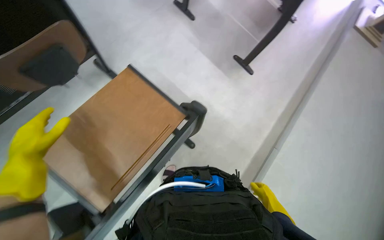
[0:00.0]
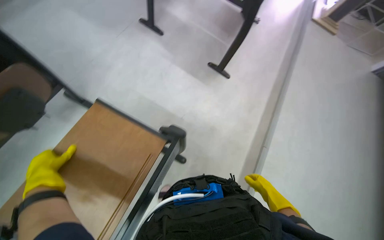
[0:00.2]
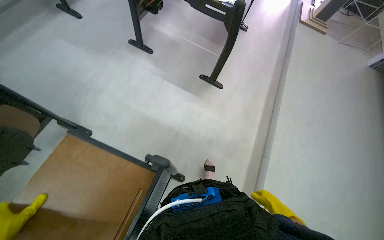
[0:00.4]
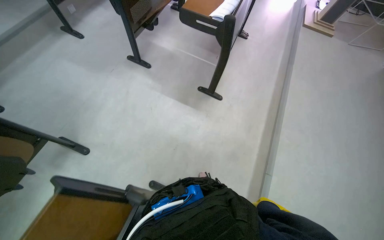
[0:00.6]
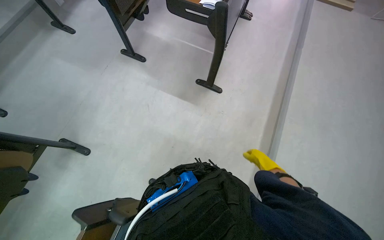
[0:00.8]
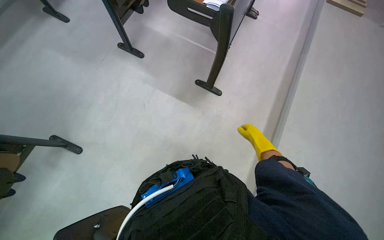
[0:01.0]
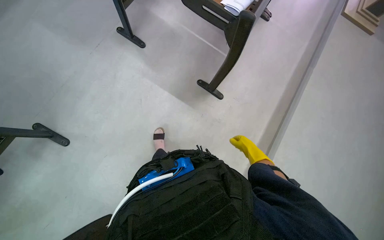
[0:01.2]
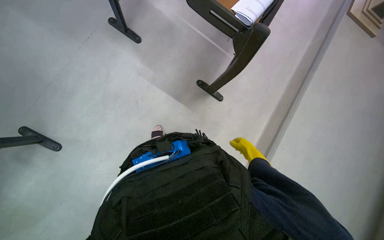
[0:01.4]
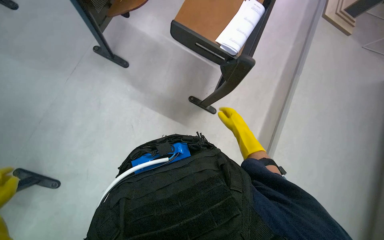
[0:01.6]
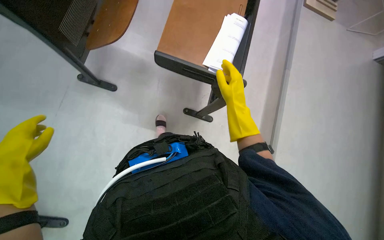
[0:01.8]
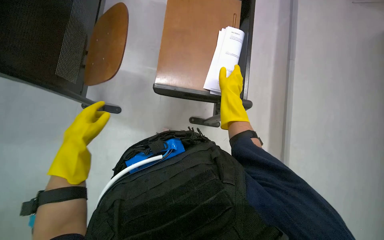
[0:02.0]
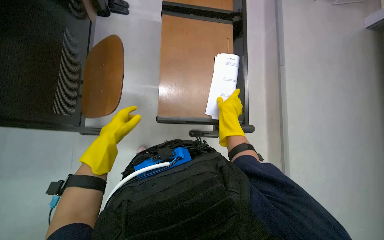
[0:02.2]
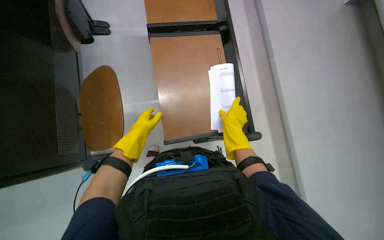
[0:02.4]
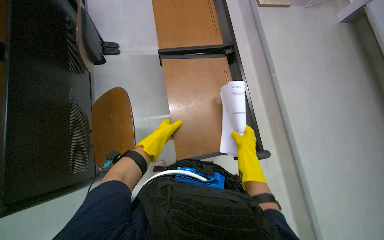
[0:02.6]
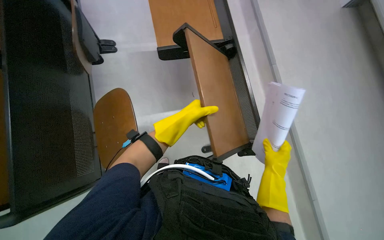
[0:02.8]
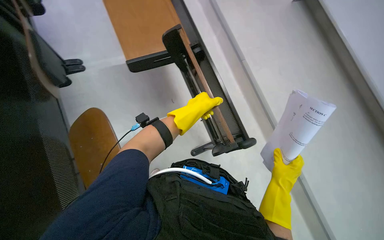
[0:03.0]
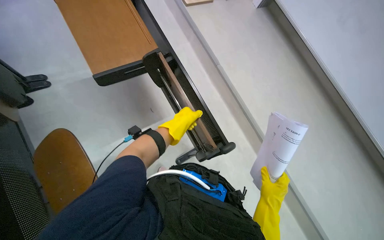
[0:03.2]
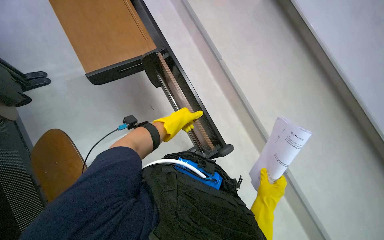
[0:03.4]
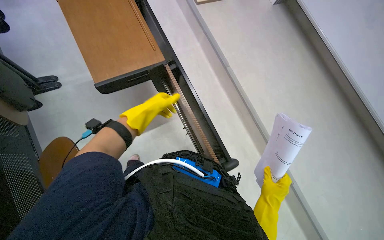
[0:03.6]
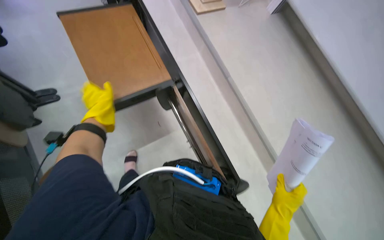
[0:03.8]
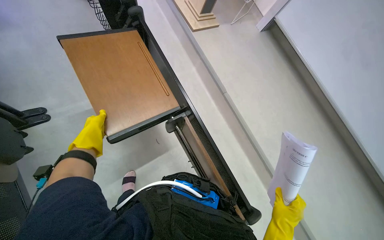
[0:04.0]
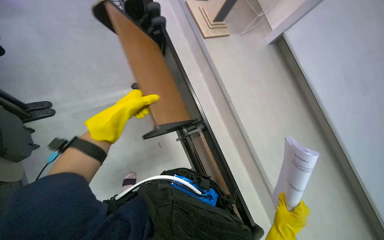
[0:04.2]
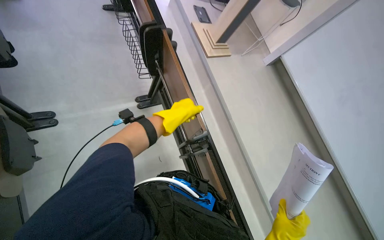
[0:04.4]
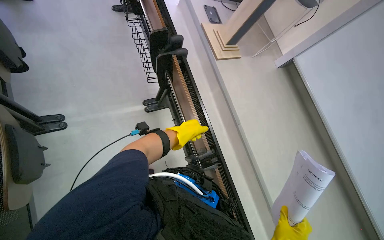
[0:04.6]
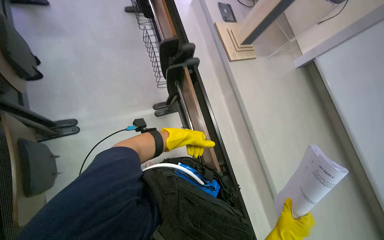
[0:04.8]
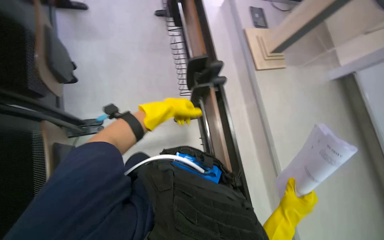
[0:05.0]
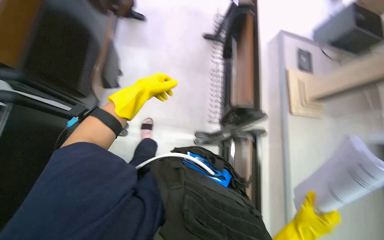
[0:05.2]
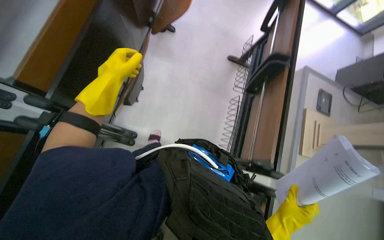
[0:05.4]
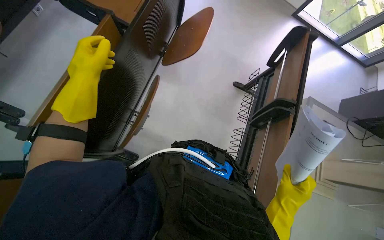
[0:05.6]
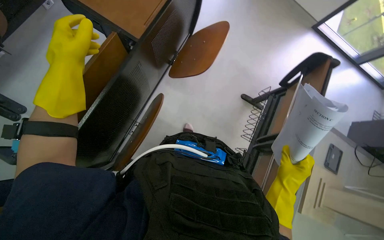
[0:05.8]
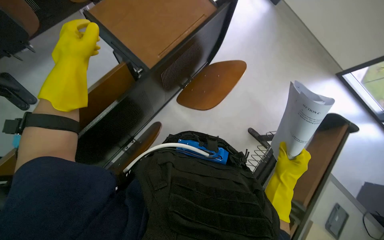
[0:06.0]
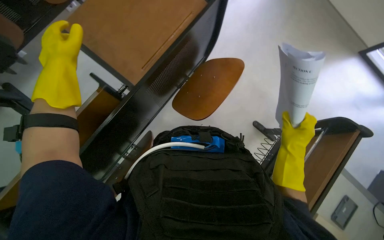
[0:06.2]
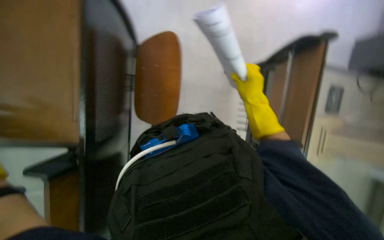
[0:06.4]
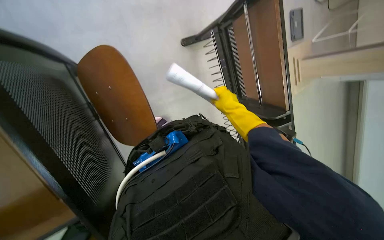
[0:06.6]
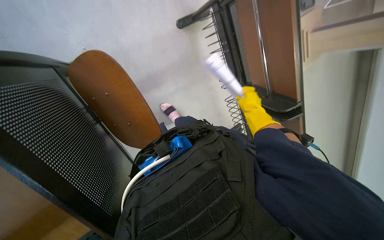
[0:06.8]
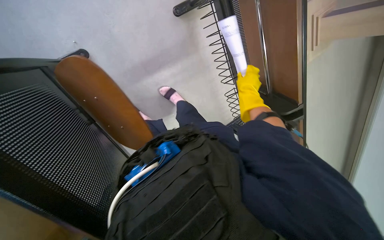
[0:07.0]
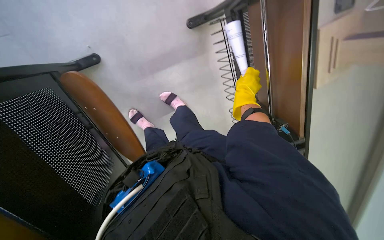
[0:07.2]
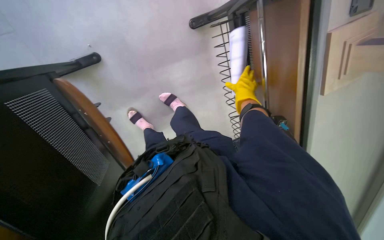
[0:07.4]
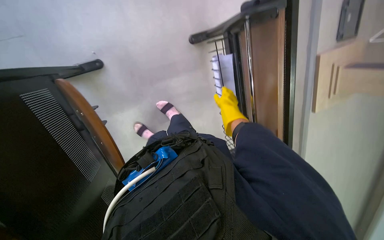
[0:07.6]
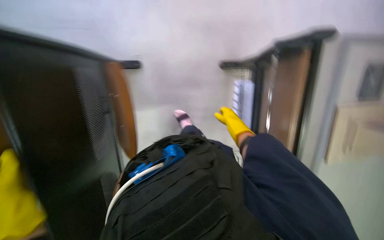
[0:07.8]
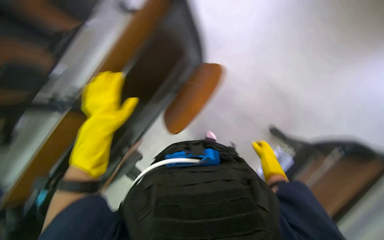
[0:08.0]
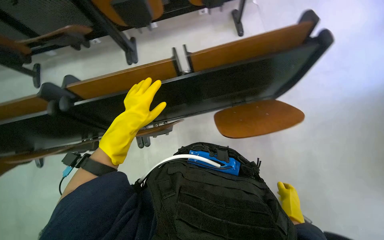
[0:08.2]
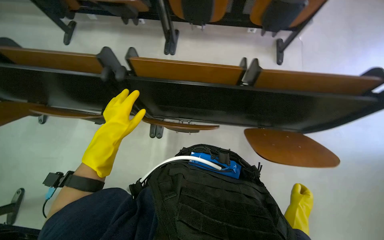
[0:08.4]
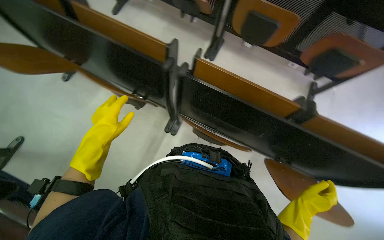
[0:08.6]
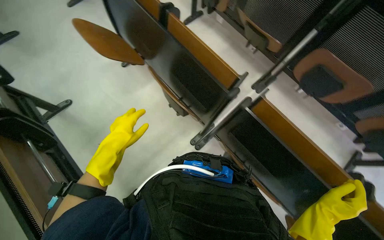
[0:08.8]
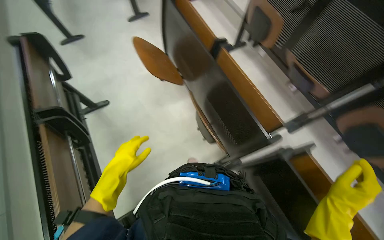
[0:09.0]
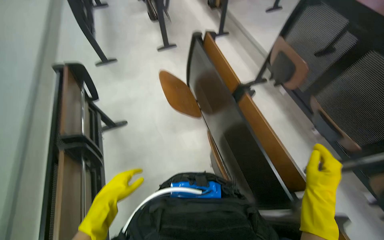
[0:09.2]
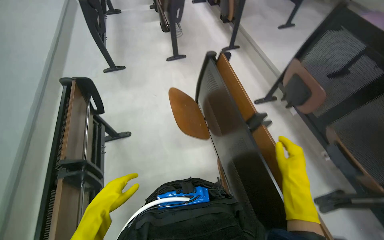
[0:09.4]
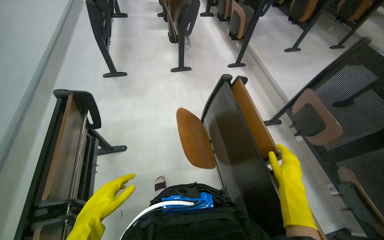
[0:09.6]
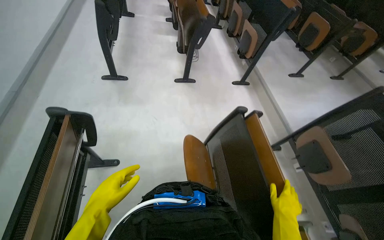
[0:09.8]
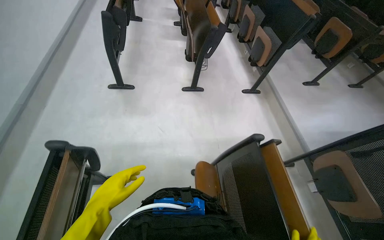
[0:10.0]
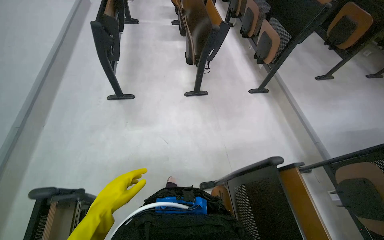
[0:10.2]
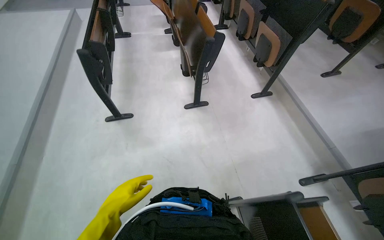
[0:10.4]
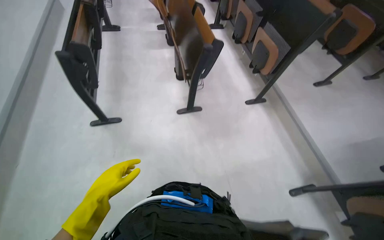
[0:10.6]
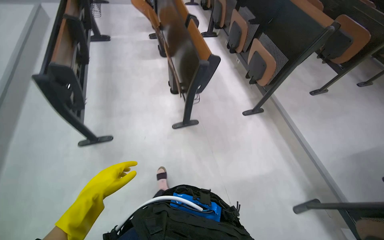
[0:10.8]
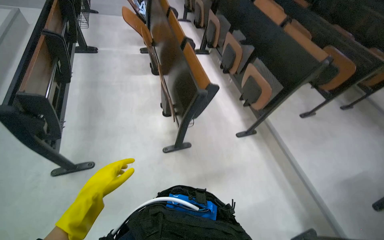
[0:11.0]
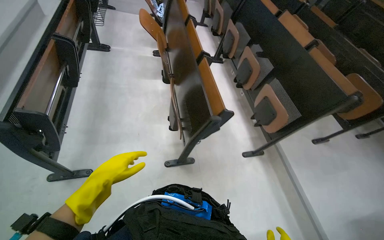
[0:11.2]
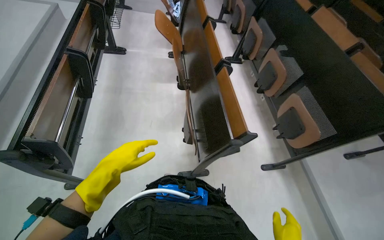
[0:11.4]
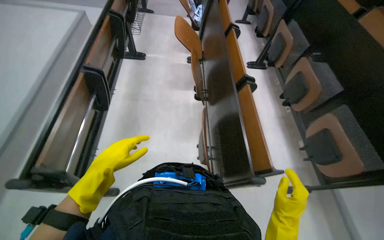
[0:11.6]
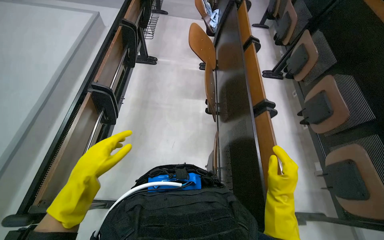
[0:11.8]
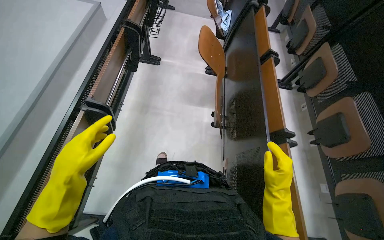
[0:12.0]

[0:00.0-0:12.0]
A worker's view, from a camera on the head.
Job: wiping surfaces.
The whole recording: Cleaning desks in classroom. The worker wipes down desks in a classroom with a cloth and spray, and also collects plastic trash from the trash bin.
0:00.0 to 0:01.6: The wearer moves some 90 cm.
0:01.6 to 0:03.0: The scene turns approximately 25 degrees counterclockwise in the picture. The right hand is displaced down the picture by some 10 cm.
0:03.0 to 0:04.4: The view tilts approximately 15 degrees upward. The left hand travels to the left and back again, some 25 cm each way.
0:04.4 to 0:06.0: The head travels approximately 1 m. The head rotates approximately 65 degrees to the left.
0:06.0 to 0:07.6: The right hand is displaced up the picture and farther from the camera by about 25 cm.
0:07.6 to 0:09.0: The wearer's head swings some 60 degrees to the left. The wearer looks some 15 degrees further upward.
0:09.0 to 0:10.4: The wearer moves about 1 m.
0:10.4 to 0:12.0: The camera travels approximately 1.5 m.

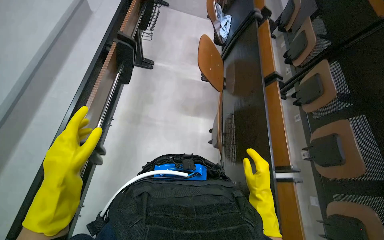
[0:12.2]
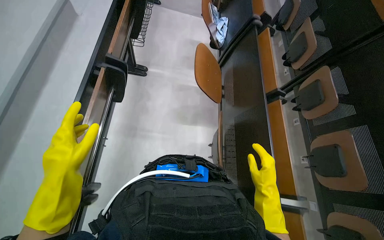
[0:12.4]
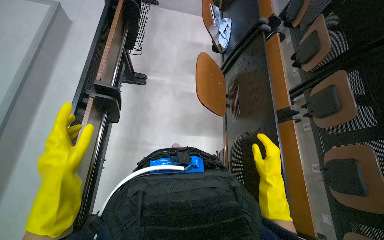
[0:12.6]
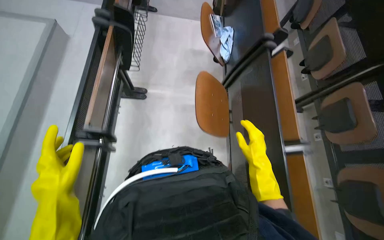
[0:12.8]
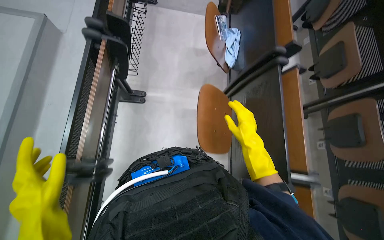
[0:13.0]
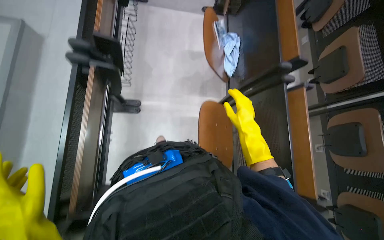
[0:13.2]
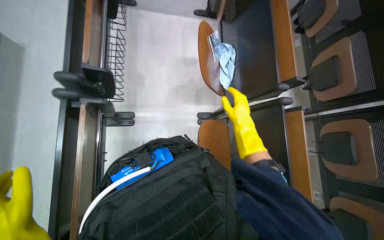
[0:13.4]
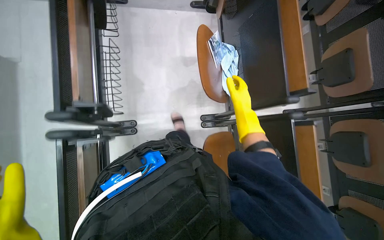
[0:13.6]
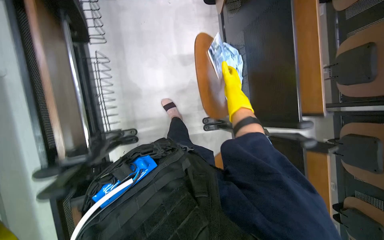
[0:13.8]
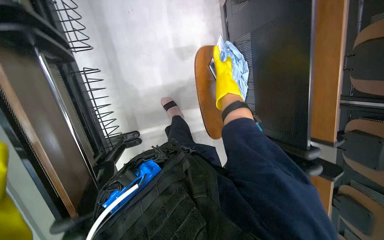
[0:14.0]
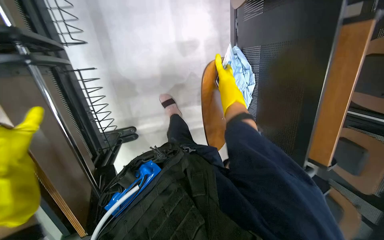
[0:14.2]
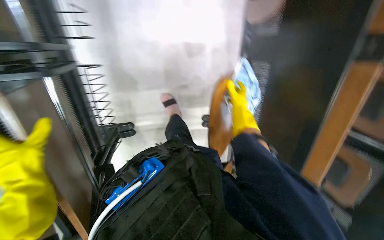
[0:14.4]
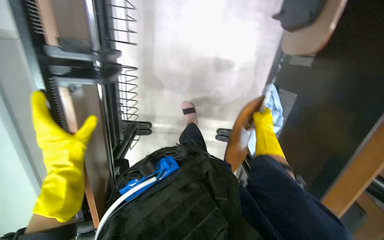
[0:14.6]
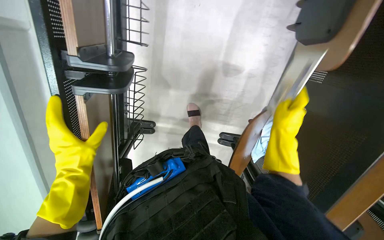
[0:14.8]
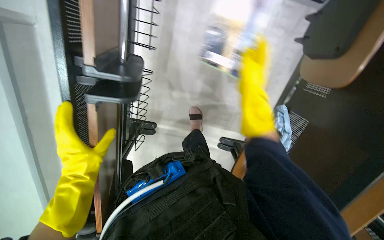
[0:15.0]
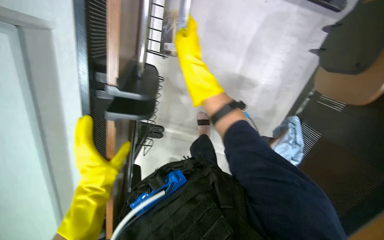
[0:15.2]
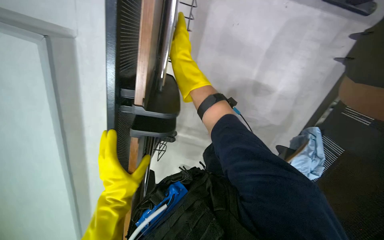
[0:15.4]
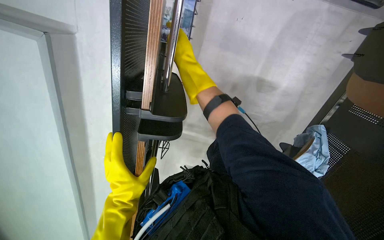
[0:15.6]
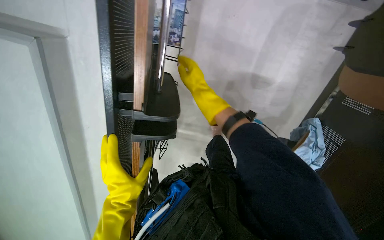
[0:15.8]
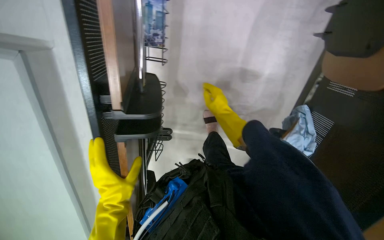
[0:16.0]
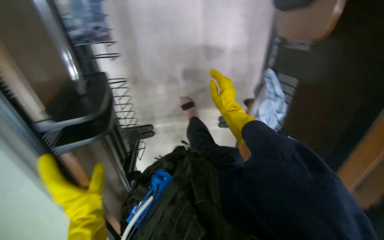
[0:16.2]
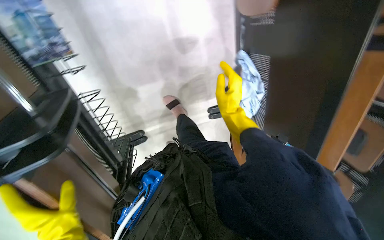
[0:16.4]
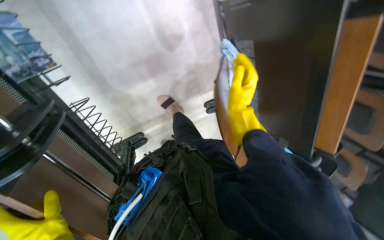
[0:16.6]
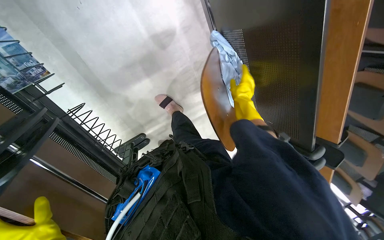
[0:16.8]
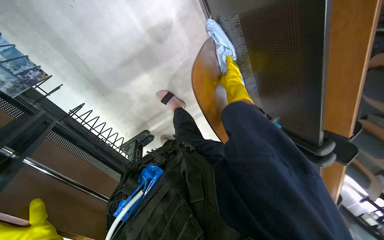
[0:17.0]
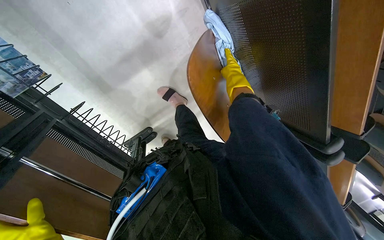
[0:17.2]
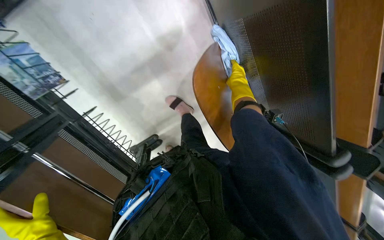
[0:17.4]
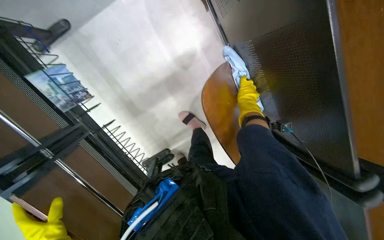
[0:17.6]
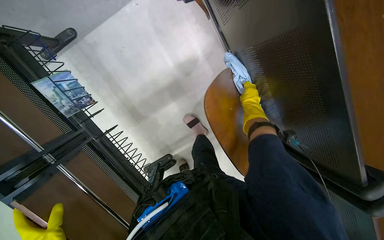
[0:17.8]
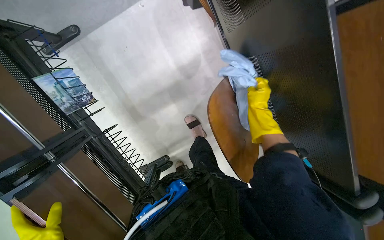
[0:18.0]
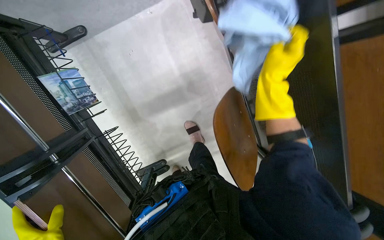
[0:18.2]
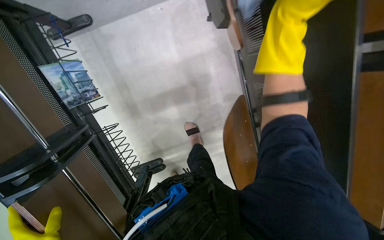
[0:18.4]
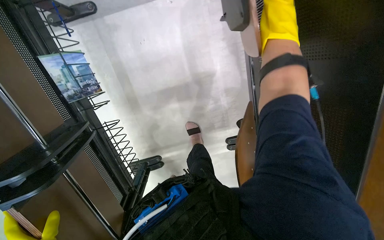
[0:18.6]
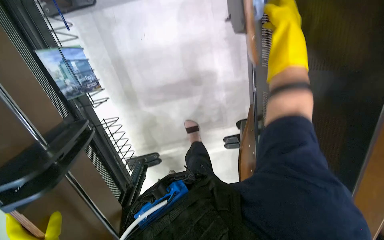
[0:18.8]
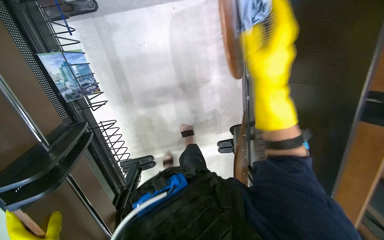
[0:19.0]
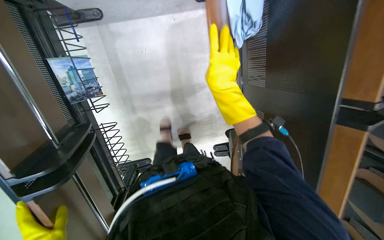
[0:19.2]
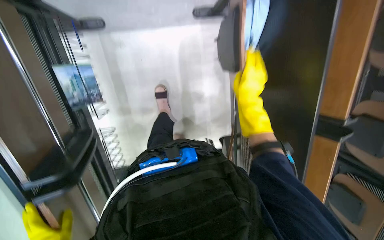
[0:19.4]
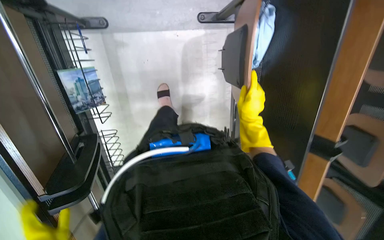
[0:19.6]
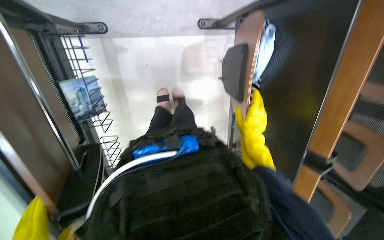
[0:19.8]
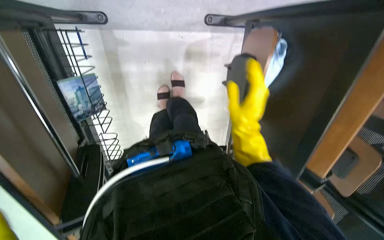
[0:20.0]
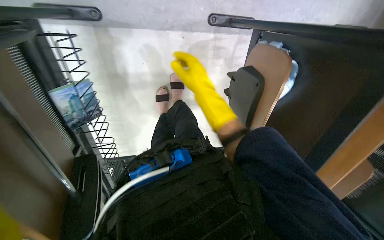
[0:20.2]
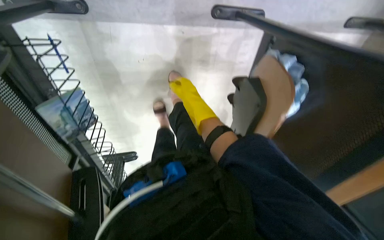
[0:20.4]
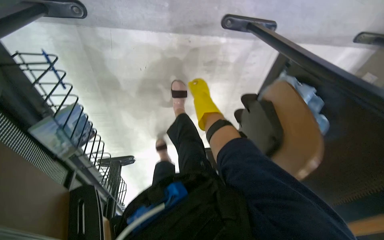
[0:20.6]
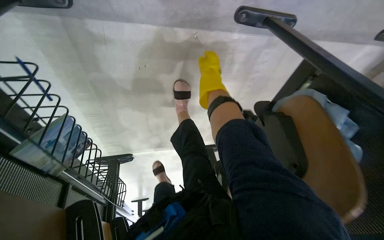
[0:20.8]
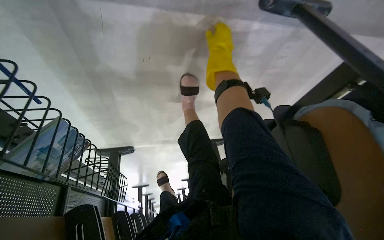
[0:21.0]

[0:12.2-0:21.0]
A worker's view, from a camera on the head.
Job: wiping surfaces.
The whole recording: Cleaning desks in classroom. The worker wipes down desks in a classroom with a cloth and spray, and also collects plastic trash from the trash bin.
0:12.2 to 0:13.6: The camera is carried about 1 m. The wearer looks some 20 degrees further downward.
0:13.6 to 0:15.2: The wearer moves approximately 80 cm. The camera pitches downward, by approximately 25 degrees.
0:15.2 to 0:16.6: The scene rotates counterclockwise by approximately 40 degrees.
0:16.6 to 0:18.0: The view swings approximately 15 degrees to the left. The right hand shifts approximately 10 cm to the right, and moves approximately 20 cm farther from the camera and comes back.
0:18.0 to 0:19.6: The right hand travels nearer to the camera and back again, roughly 30 cm each way.
0:19.6 to 0:21.0: The head travels some 70 cm. The view tilts some 30 degrees downward.
